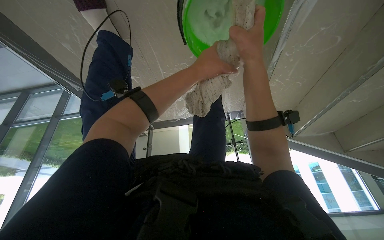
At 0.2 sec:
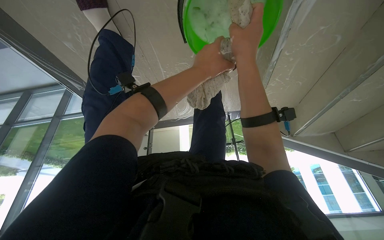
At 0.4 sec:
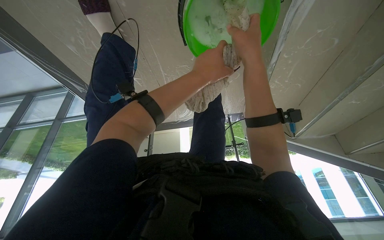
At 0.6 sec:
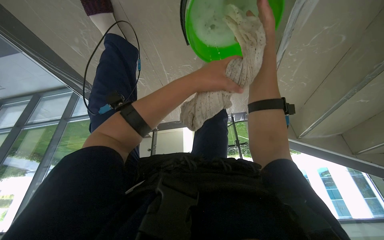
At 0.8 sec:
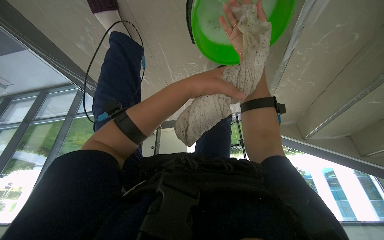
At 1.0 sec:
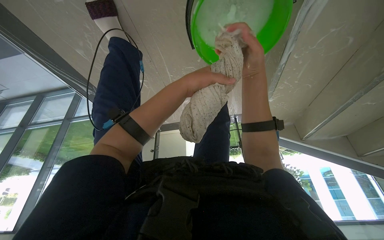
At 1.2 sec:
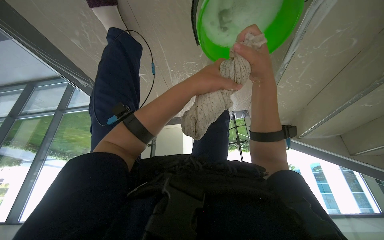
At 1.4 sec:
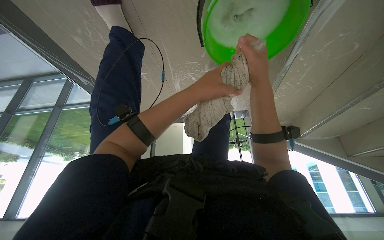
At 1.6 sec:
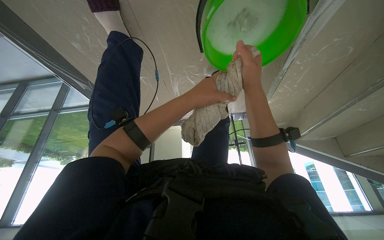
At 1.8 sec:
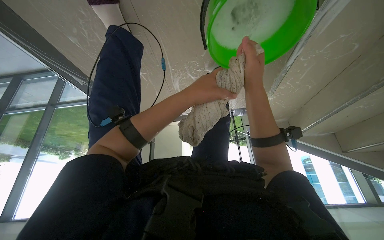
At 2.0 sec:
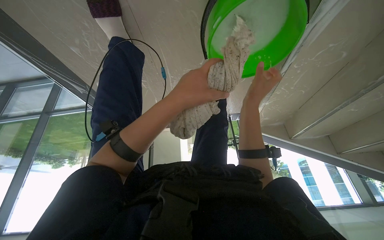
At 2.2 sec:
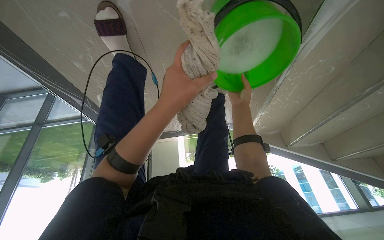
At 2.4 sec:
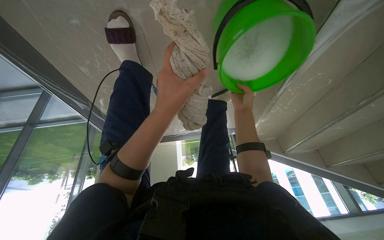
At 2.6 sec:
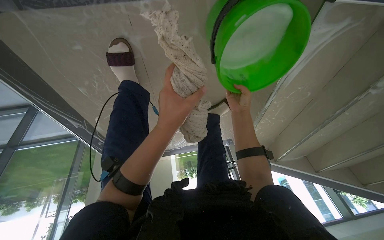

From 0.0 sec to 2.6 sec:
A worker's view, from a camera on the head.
Job: preparing cleaning supplies.
The whole recording: Washing and wringing mop. The worker washes and wrings a mop in a bucket of soapy water.
From 0.0 sec to 1.2 sec: The hands make small movements and keep their place.
From 1.2 sec to 2.6 sec: The left hand moves to the left, roughly 15 cm.

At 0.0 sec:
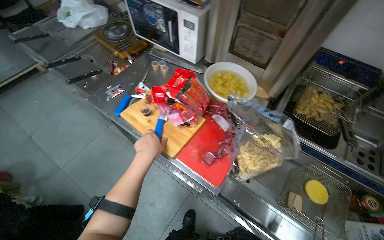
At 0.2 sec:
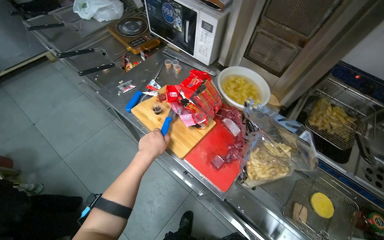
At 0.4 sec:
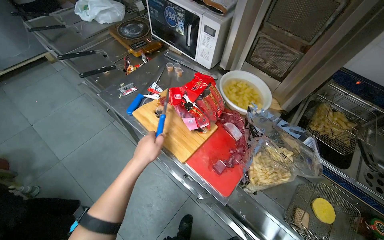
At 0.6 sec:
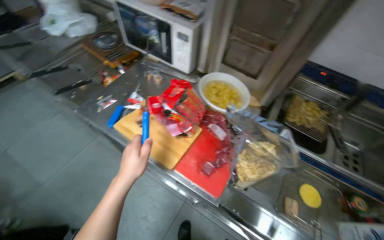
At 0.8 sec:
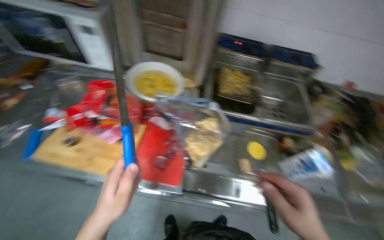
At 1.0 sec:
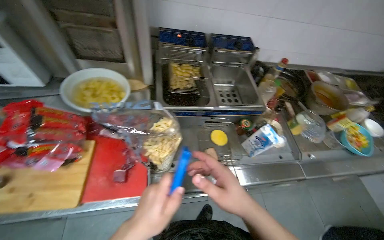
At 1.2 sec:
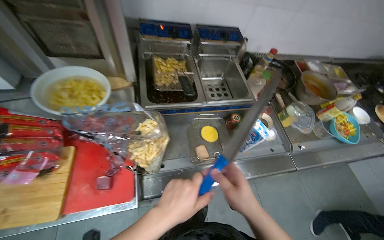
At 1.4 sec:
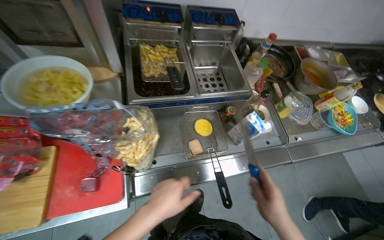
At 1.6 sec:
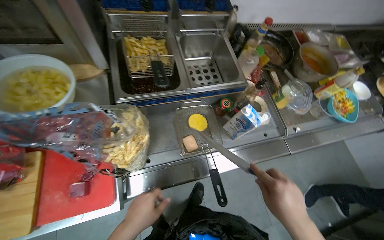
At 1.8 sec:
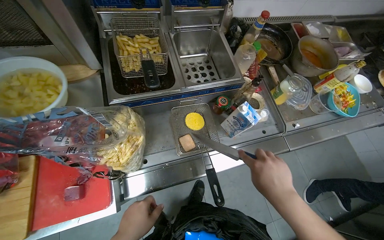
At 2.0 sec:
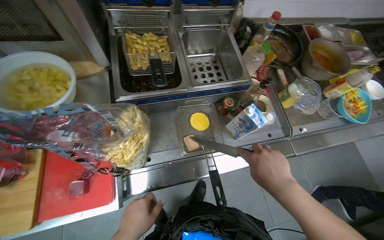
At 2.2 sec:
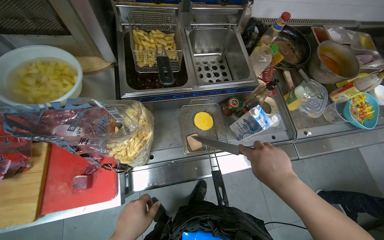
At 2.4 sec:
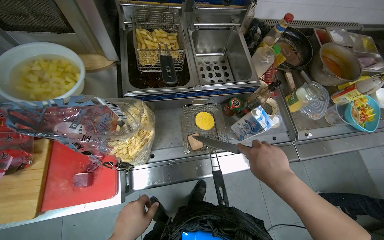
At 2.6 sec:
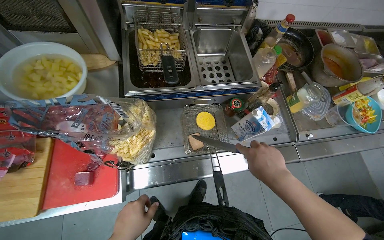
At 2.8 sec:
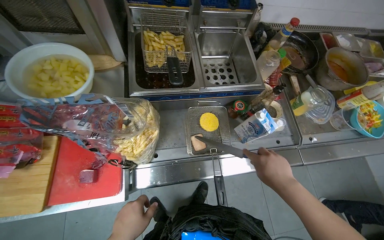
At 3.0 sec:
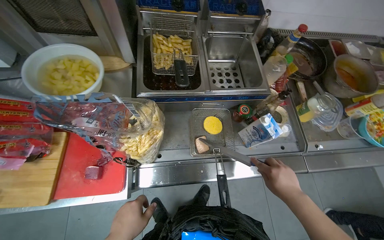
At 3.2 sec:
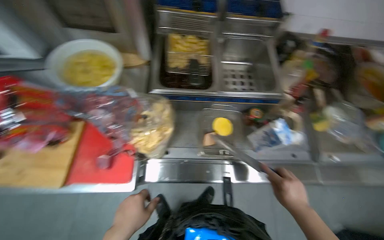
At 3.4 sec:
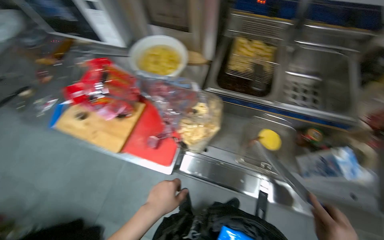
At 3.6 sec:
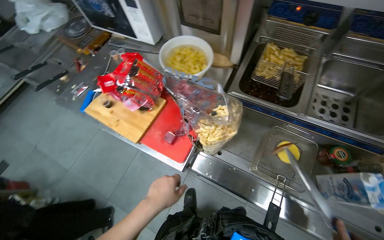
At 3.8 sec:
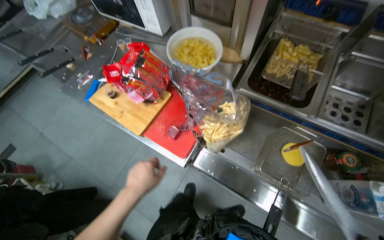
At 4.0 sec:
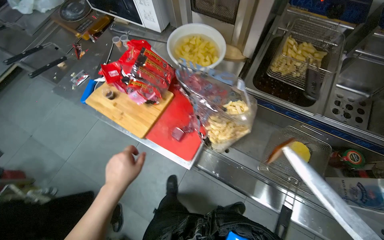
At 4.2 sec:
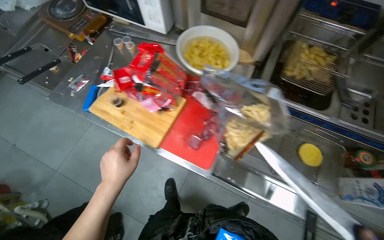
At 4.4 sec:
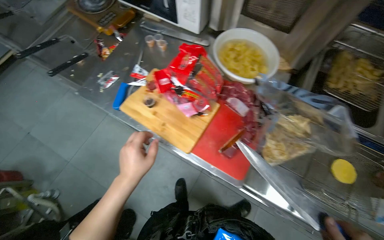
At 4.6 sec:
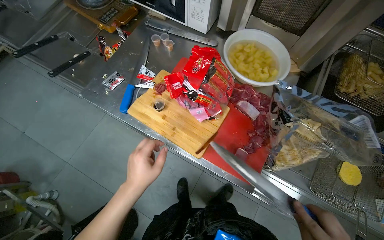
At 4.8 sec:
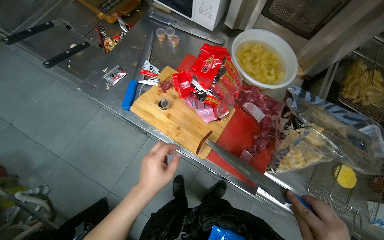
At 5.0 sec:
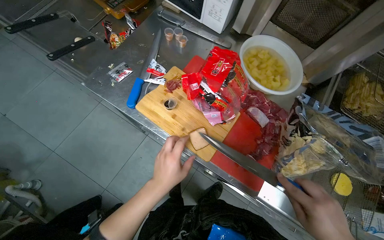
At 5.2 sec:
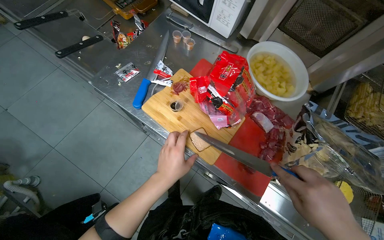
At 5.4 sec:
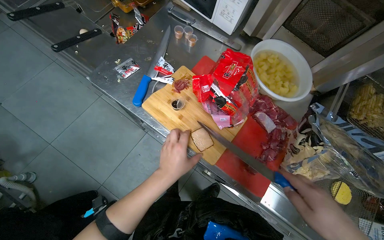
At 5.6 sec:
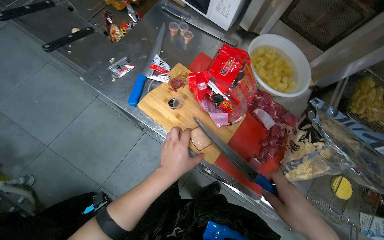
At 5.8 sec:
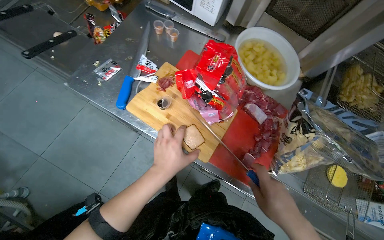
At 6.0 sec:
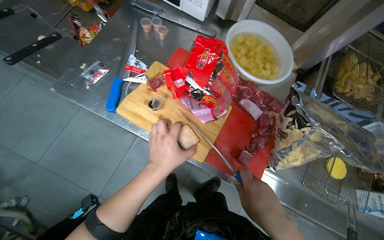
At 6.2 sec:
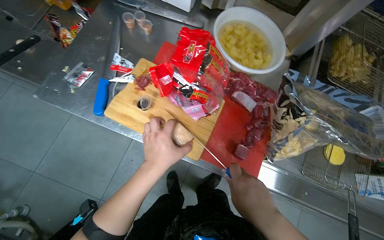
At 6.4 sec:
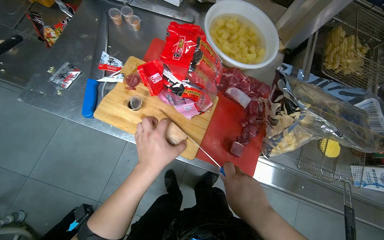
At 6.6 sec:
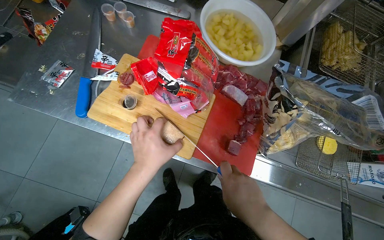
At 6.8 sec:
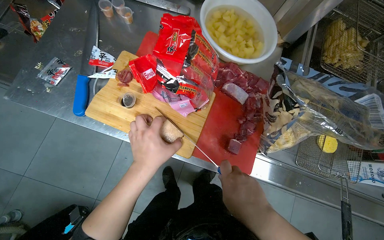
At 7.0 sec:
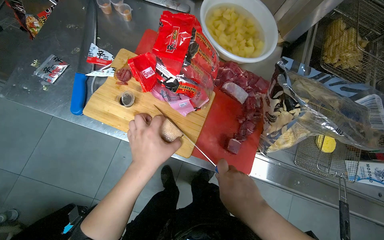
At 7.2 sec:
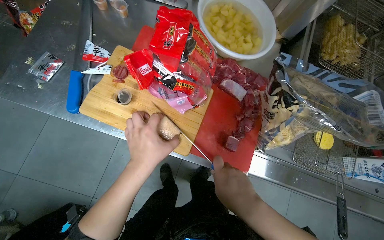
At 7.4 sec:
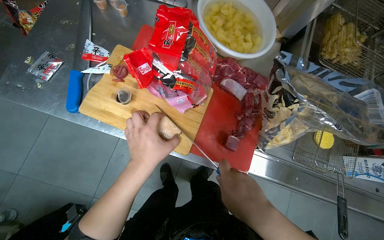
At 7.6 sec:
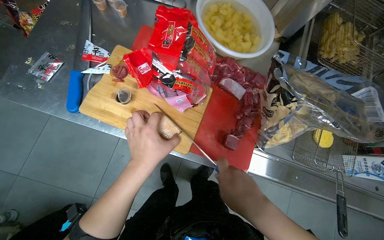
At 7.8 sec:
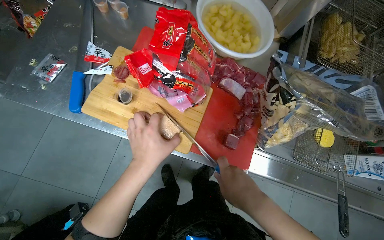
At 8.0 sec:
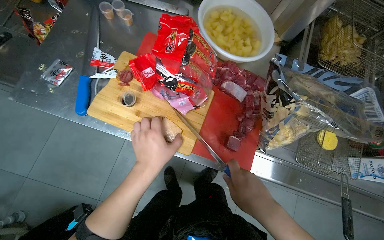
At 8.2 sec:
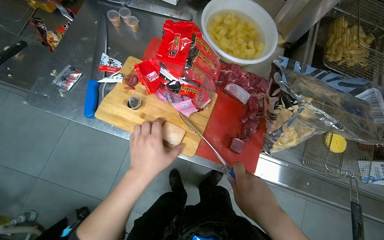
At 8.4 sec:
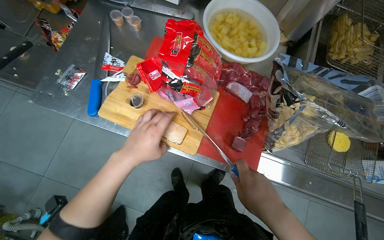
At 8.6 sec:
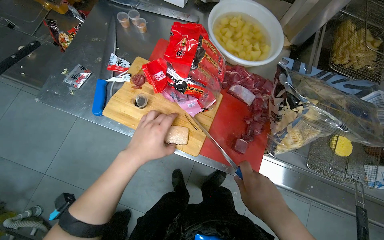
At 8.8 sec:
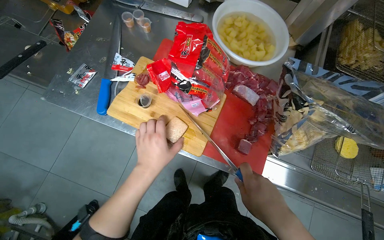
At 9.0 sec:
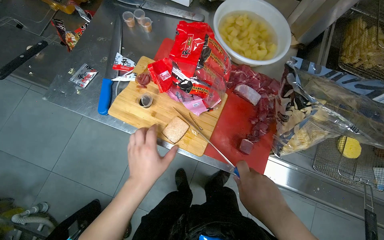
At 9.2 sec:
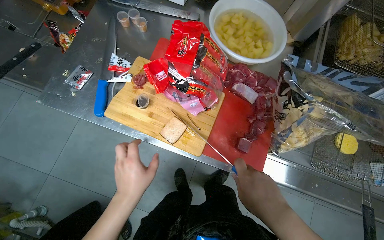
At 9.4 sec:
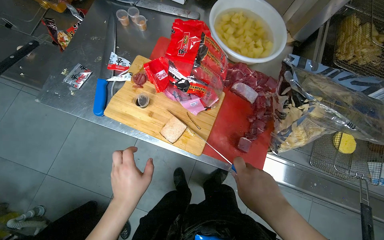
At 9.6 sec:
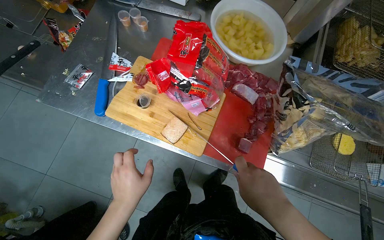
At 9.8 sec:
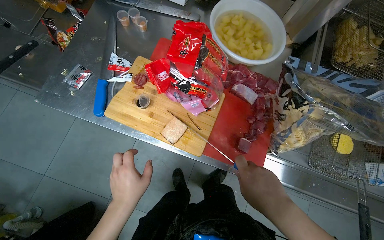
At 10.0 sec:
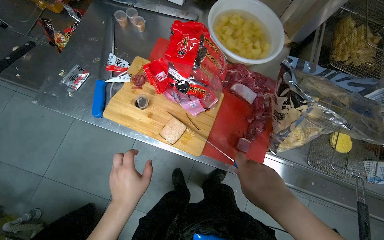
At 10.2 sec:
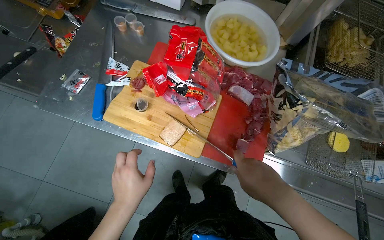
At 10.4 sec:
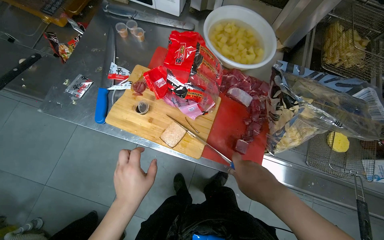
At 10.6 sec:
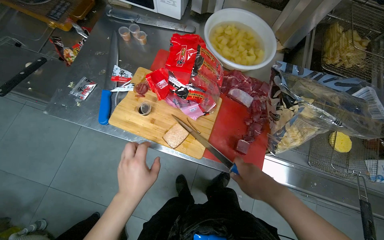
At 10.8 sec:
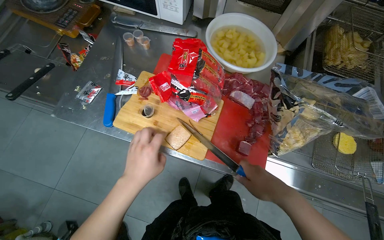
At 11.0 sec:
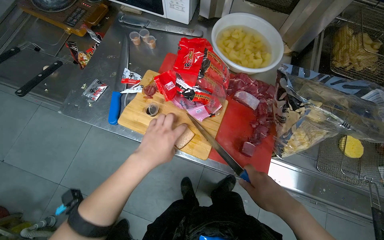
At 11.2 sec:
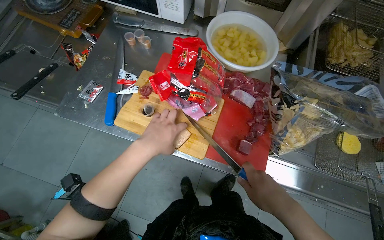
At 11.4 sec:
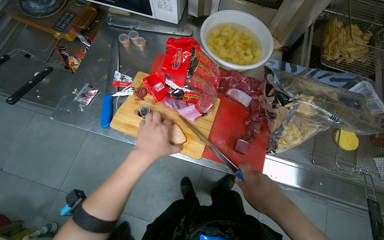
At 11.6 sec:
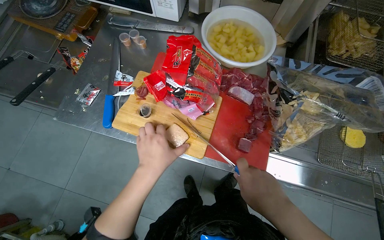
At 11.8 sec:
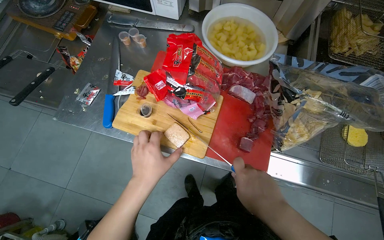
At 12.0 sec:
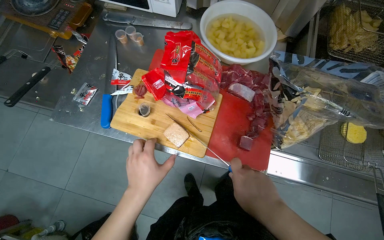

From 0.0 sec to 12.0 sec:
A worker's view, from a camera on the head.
Job: preparing food.
The whole recording: Cutting meat on cutting board. The worker uses a knife to cut pieces of meat on a cutting board.
From 0.0 sec to 1.6 sec: The head rotates approximately 50 degrees to the right. The view tips downward by approximately 15 degrees.
From 1.6 sec to 3.0 sec: The right hand is displaced farther from the camera by roughly 10 cm.
From 3.0 sec to 4.4 sec: The head rotates about 35 degrees to the left.
From 6.0 sec to 10.4 sec: The hands work in one place, with small movements.
From 10.4 sec to 12.0 sec: The left hand reaches about 15 cm up the picture, then returns.

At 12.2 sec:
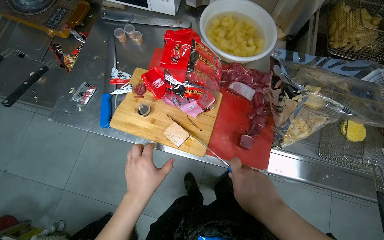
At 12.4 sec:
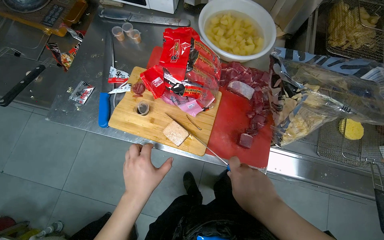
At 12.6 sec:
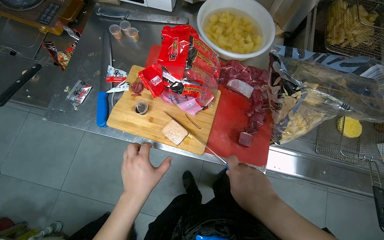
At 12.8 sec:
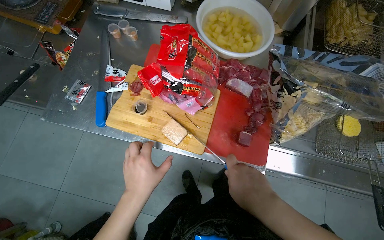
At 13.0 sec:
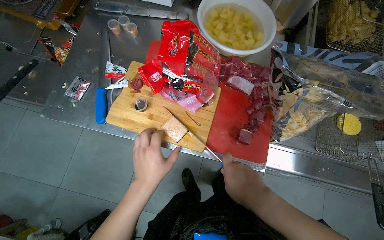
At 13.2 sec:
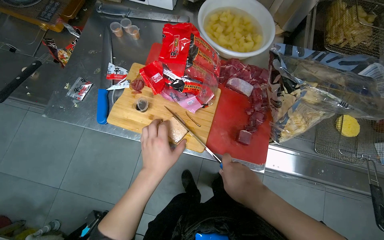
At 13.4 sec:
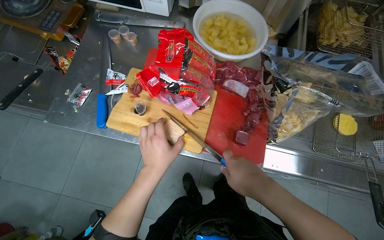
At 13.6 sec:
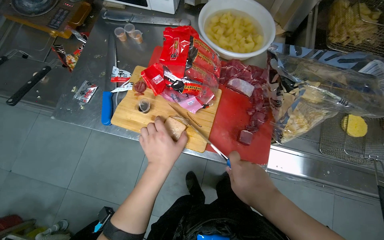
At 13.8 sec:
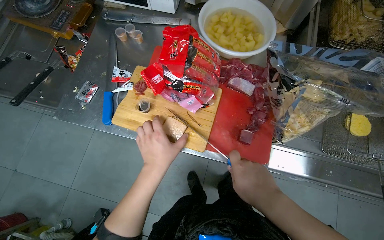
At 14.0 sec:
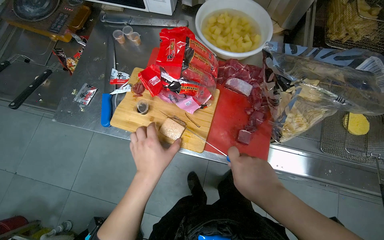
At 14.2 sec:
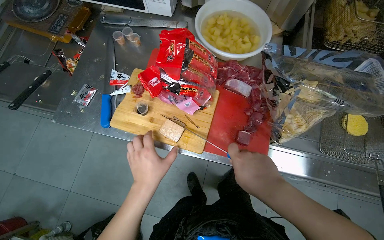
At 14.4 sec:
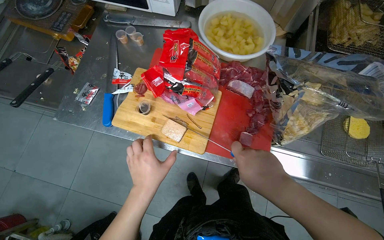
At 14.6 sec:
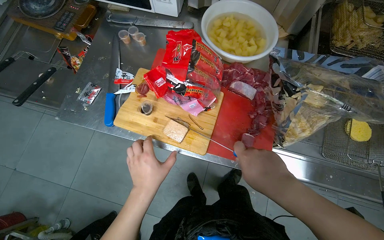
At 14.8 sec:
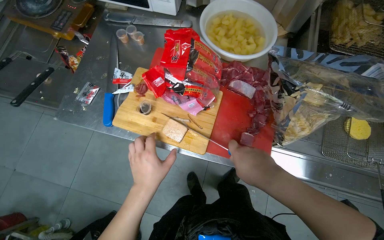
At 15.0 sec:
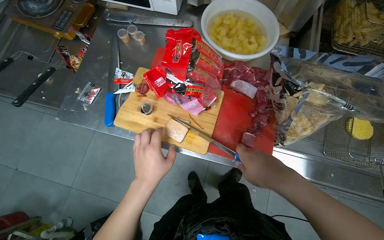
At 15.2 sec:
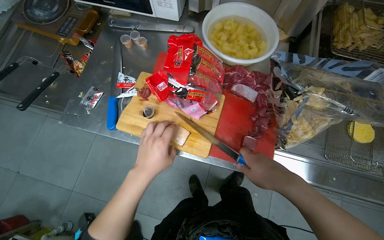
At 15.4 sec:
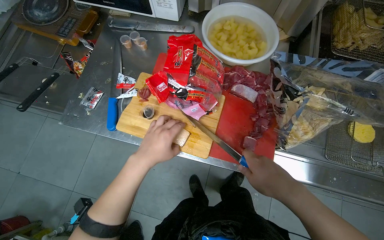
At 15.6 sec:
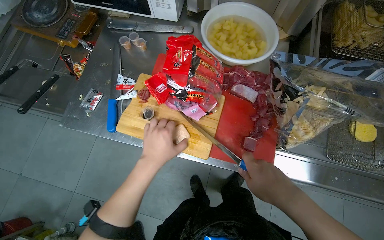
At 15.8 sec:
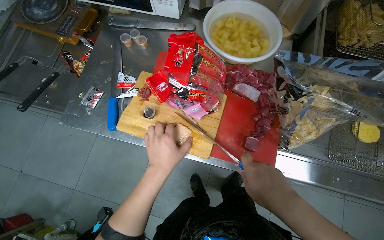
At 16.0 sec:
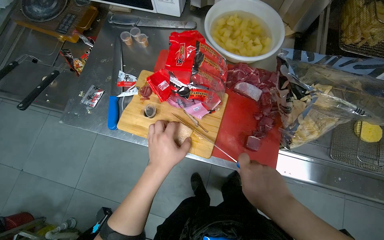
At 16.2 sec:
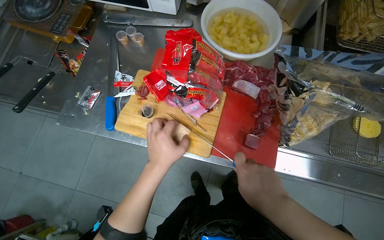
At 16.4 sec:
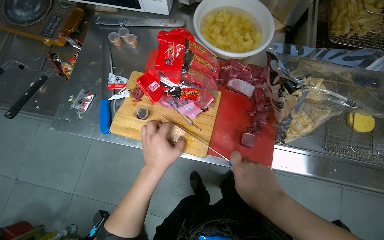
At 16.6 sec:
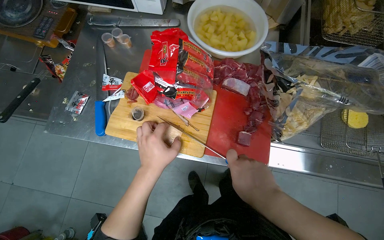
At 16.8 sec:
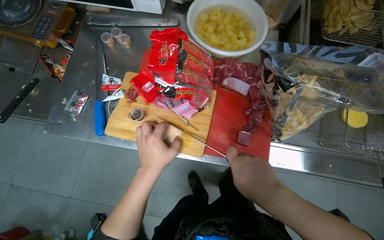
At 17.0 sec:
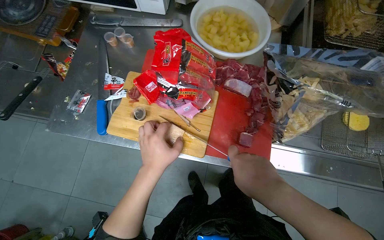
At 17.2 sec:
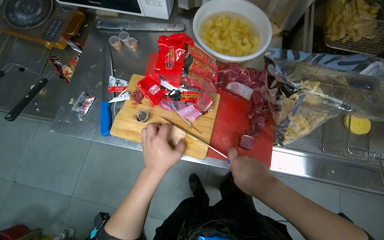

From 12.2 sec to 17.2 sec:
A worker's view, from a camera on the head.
Job: preparing food.
The whole recording: Cutting meat on cutting board. The worker uses a knife to cut pieces of meat on a cutting board.
From 12.2 sec to 17.2 sec: The hands make small movements and keep their place.
